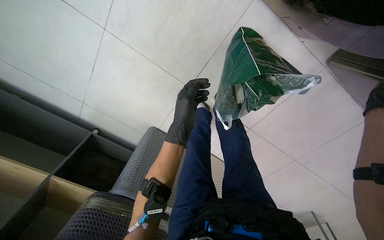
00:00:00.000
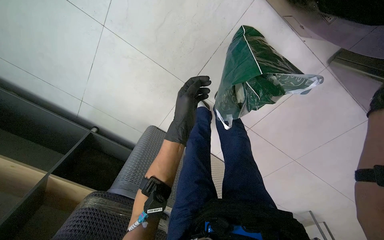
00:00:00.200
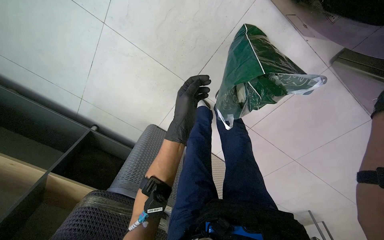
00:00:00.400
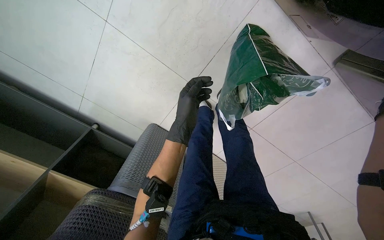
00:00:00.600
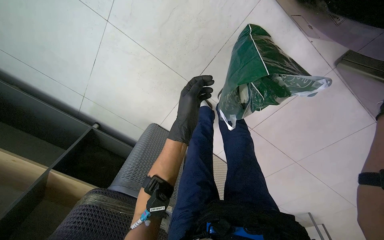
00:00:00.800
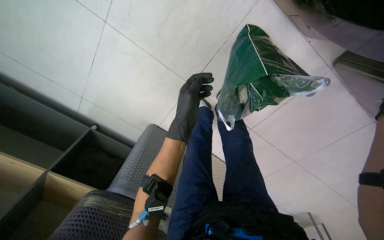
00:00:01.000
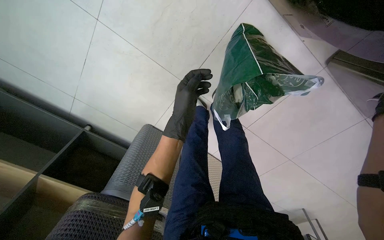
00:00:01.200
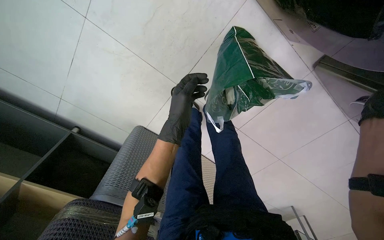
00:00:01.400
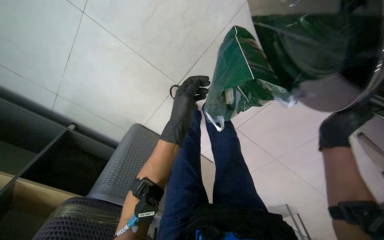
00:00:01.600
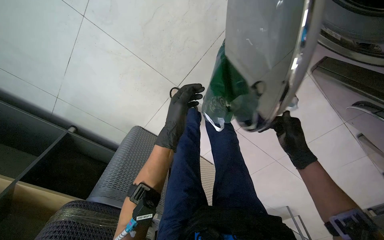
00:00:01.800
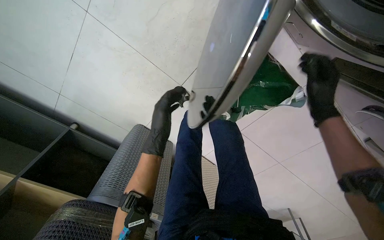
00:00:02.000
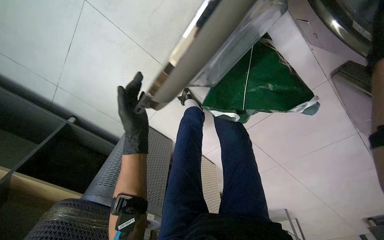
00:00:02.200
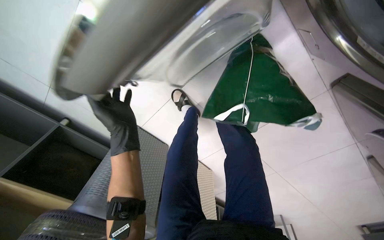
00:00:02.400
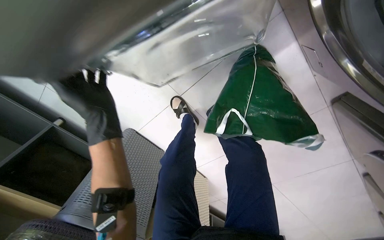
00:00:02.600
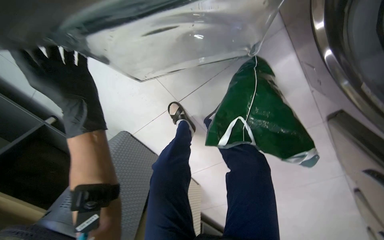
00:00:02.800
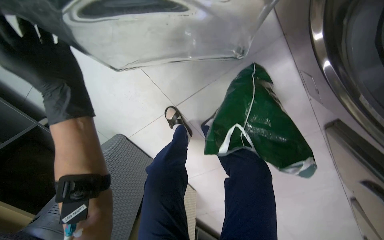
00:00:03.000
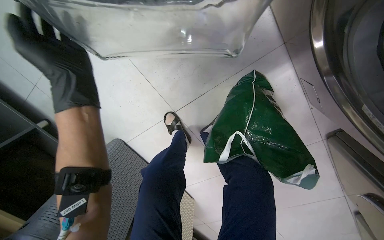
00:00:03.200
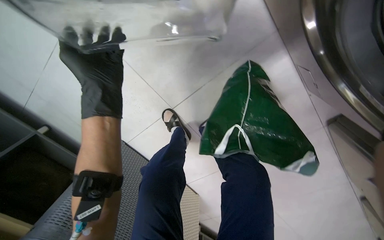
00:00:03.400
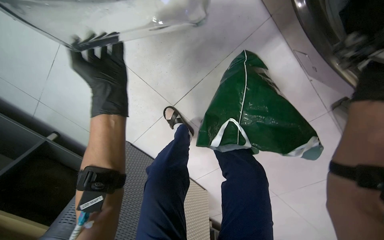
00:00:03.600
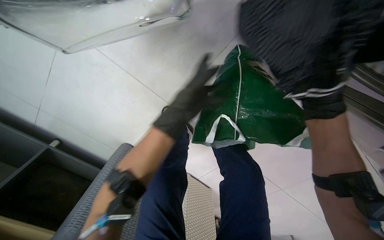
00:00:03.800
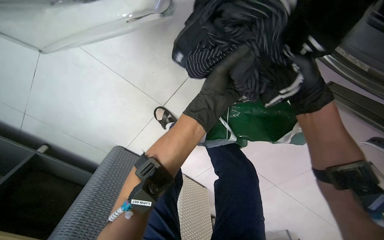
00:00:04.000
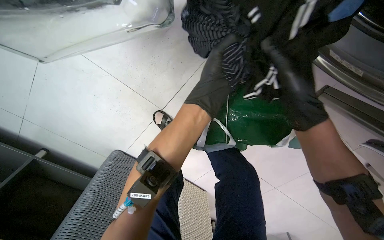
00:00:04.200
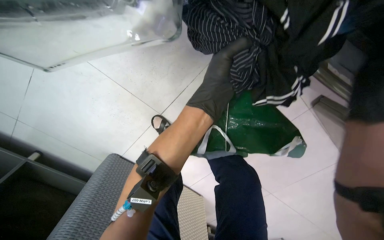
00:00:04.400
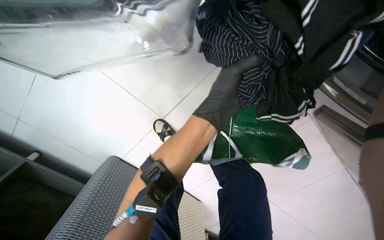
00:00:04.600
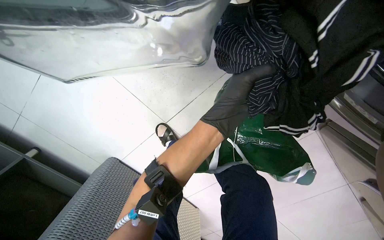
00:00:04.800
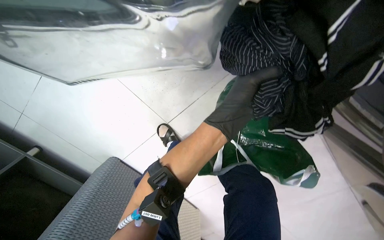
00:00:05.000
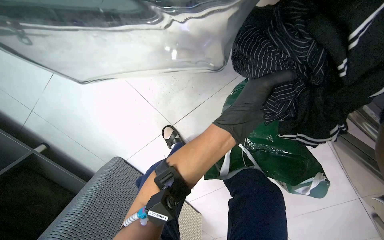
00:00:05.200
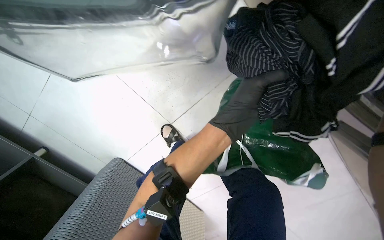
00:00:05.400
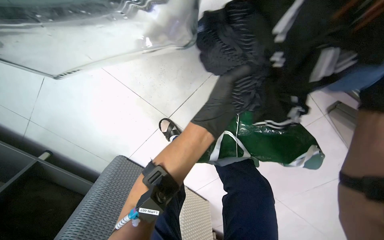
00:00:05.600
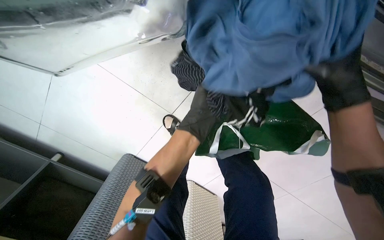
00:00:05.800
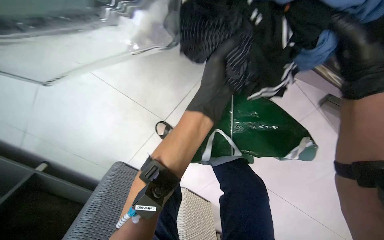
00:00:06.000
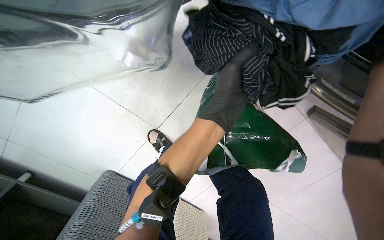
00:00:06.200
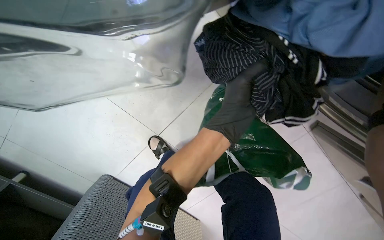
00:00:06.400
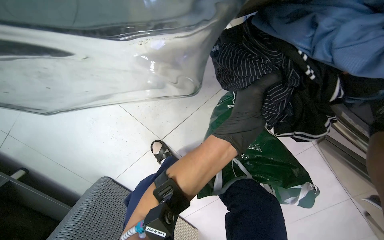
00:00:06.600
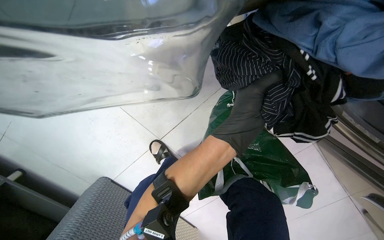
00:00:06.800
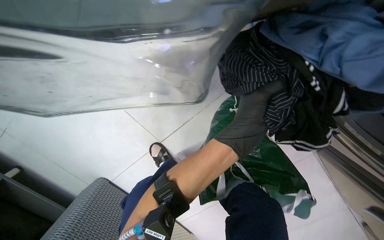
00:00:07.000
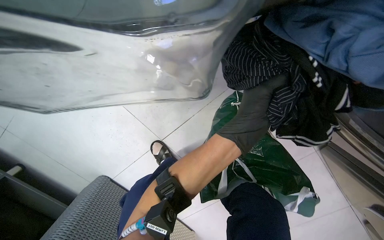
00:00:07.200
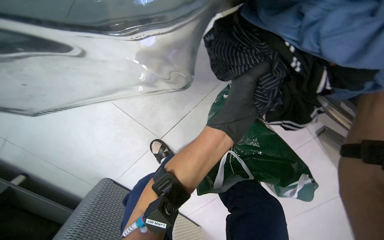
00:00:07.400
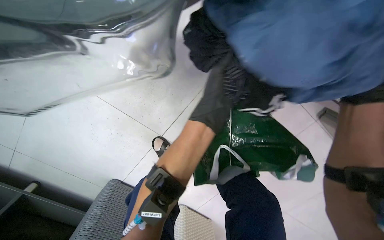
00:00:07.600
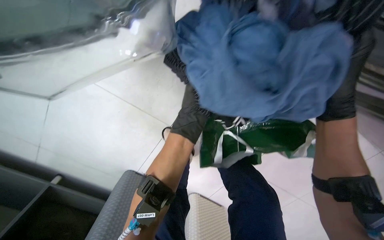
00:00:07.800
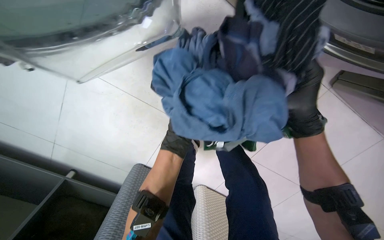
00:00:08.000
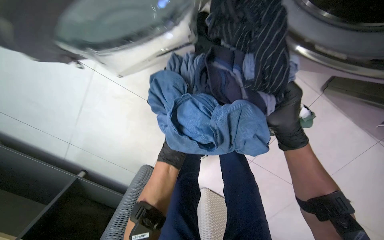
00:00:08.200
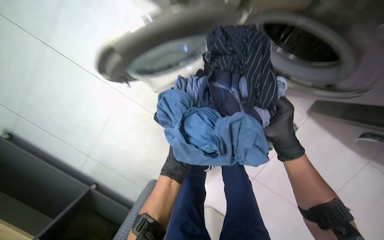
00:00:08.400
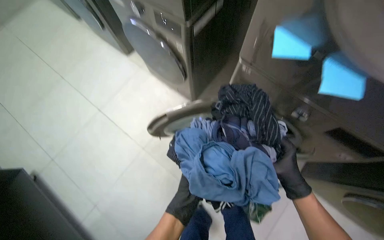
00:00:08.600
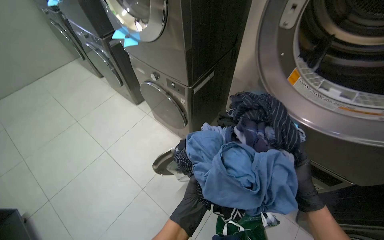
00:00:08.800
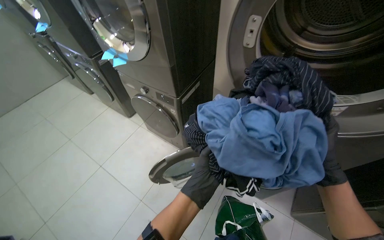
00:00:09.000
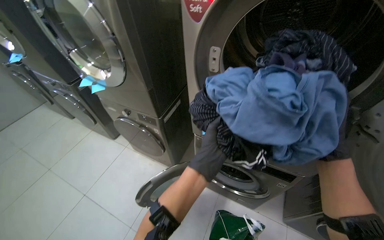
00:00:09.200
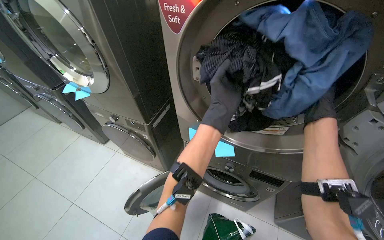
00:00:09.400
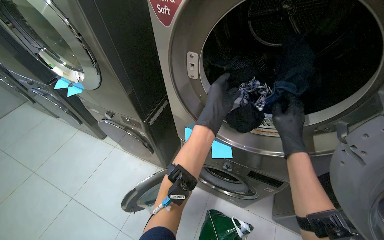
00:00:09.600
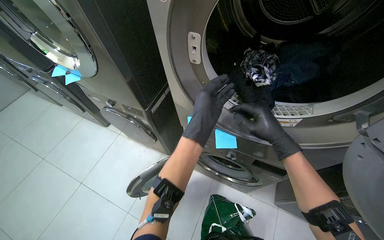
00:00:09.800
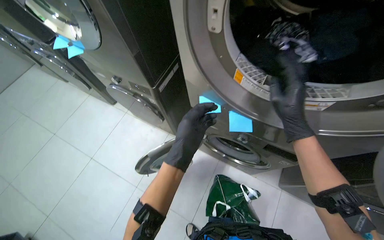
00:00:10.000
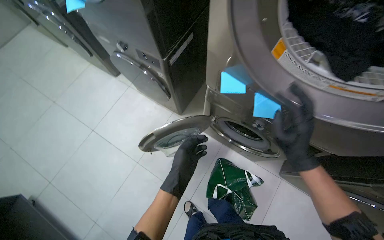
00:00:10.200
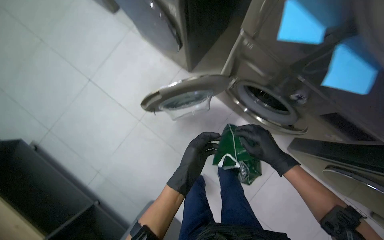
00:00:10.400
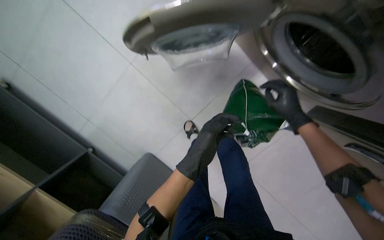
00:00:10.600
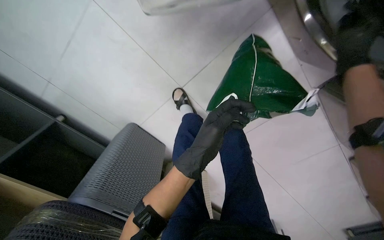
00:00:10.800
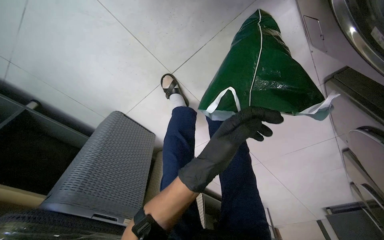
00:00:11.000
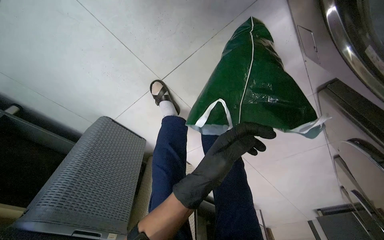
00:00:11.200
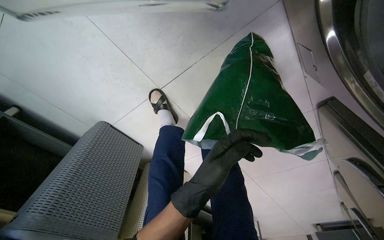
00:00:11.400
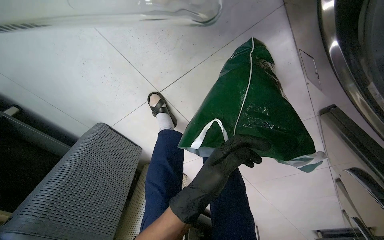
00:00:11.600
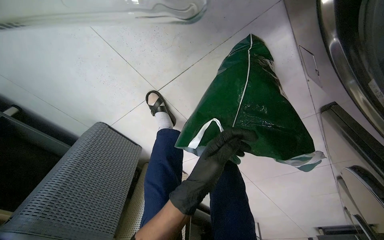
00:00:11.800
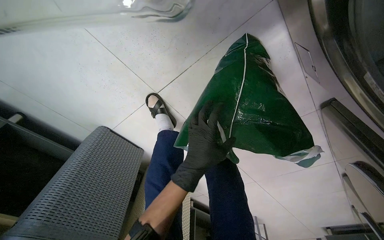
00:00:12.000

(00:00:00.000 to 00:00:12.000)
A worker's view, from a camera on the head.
Job: managing laundry.
The whole recording: Loading and unloading laundry. The worker transfers laundry between machines, then loads and unloads clothes from machines into a bag.
00:00:01.600 - 00:00:03.000: The left hand travels up the picture and to the left by about 25 cm.
00:00:03.000 - 00:00:04.400: The left hand is displaced to the right by about 35 cm.
00:00:07.600 - 00:00:09.000: The wearer moves some 50 cm. The wearer looks some 30 degrees further upward.
00:00:09.000 - 00:00:10.400: The wearer looks about 35 degrees further downward.
00:00:10.400 - 00:00:12.000: The head travels roughly 60 cm. The wearer looks approximately 40 degrees further downward.

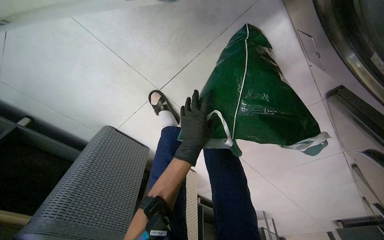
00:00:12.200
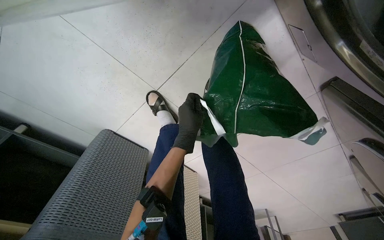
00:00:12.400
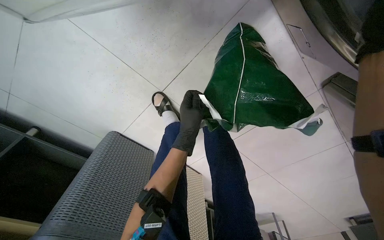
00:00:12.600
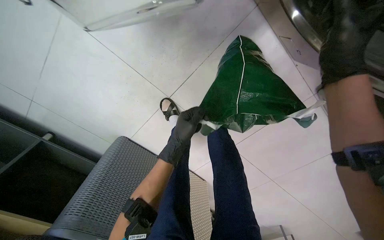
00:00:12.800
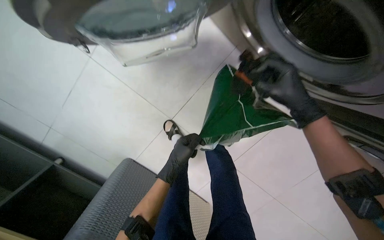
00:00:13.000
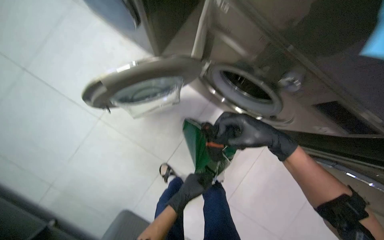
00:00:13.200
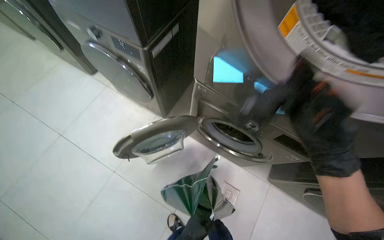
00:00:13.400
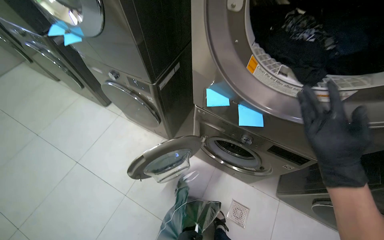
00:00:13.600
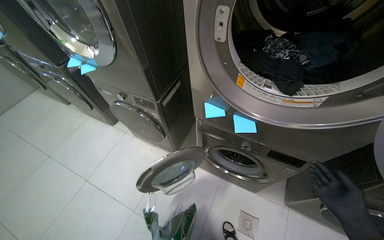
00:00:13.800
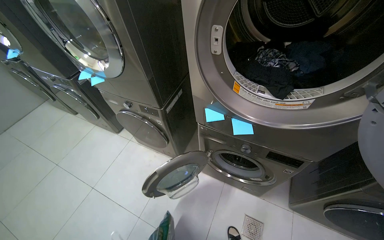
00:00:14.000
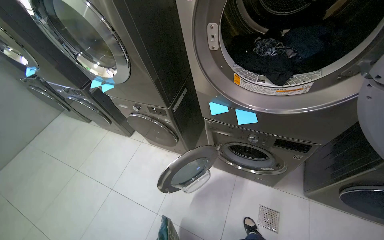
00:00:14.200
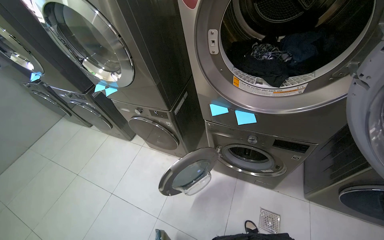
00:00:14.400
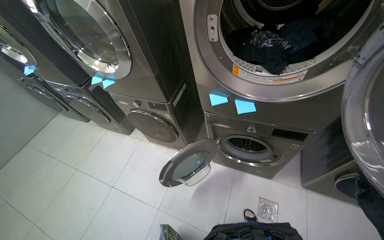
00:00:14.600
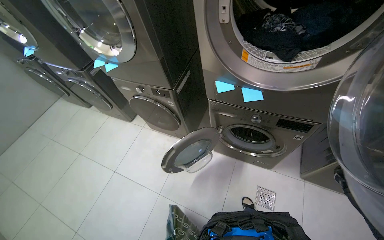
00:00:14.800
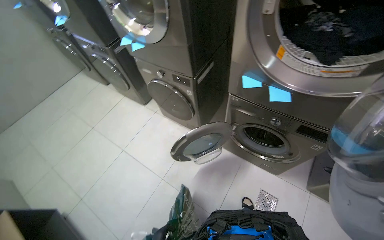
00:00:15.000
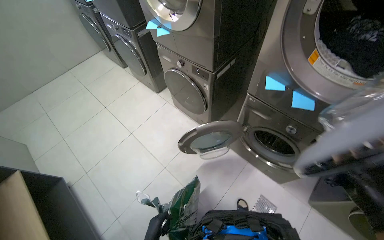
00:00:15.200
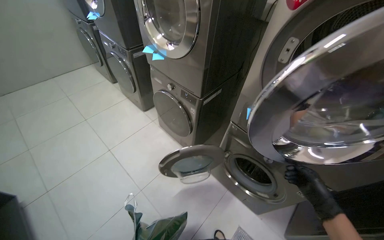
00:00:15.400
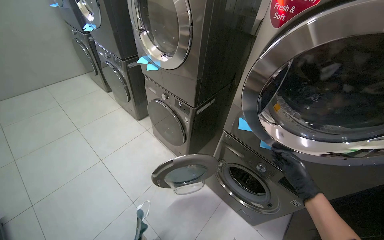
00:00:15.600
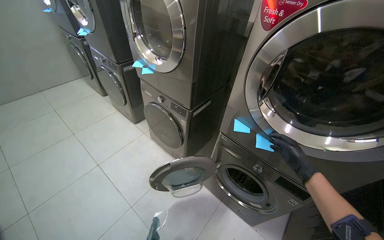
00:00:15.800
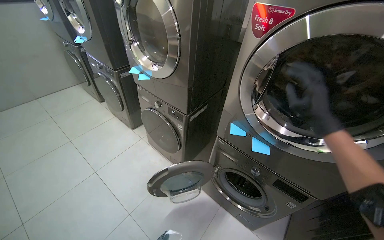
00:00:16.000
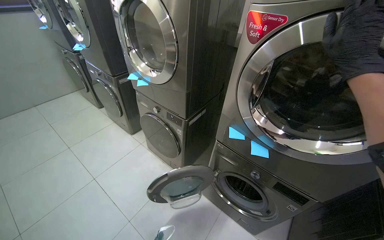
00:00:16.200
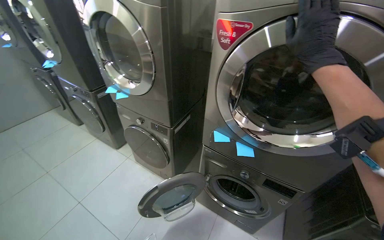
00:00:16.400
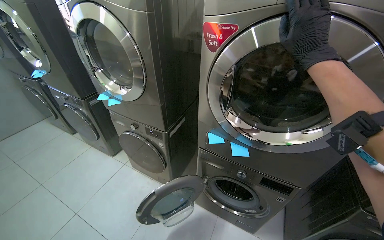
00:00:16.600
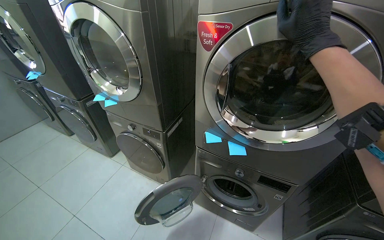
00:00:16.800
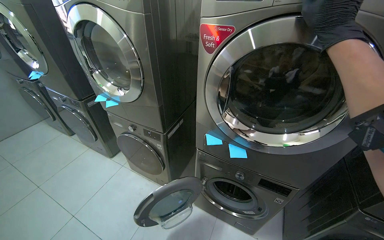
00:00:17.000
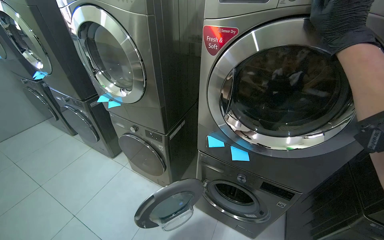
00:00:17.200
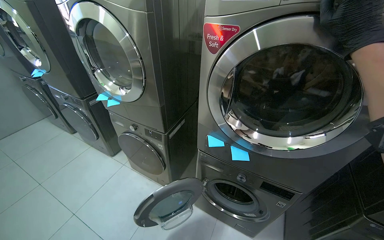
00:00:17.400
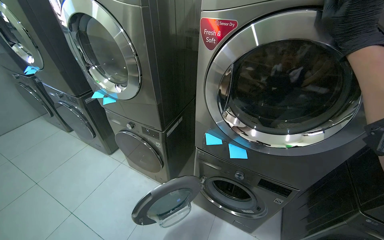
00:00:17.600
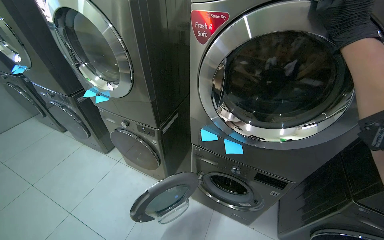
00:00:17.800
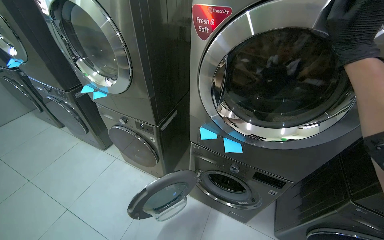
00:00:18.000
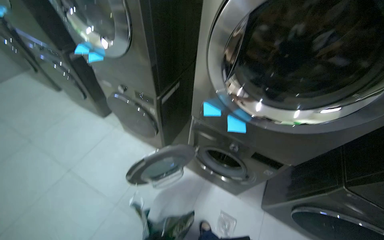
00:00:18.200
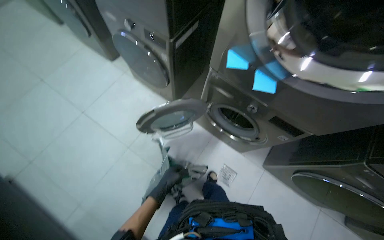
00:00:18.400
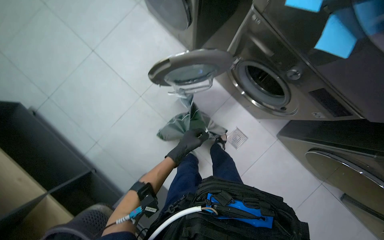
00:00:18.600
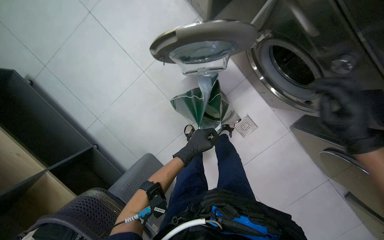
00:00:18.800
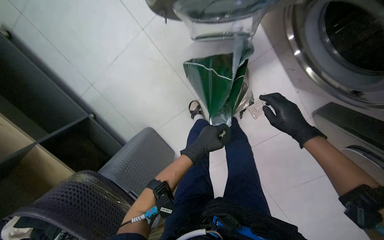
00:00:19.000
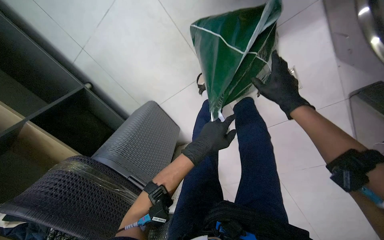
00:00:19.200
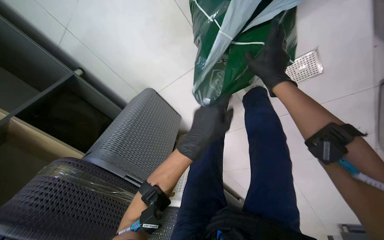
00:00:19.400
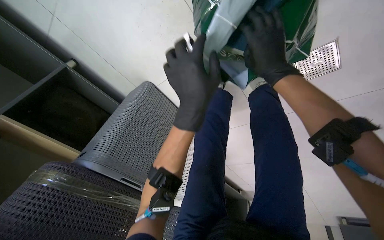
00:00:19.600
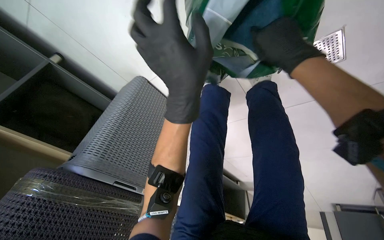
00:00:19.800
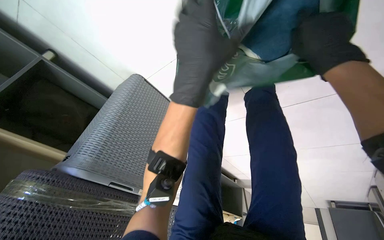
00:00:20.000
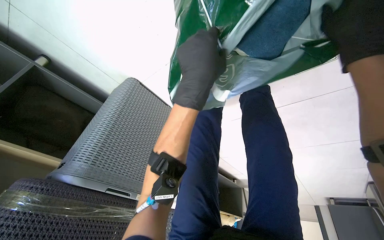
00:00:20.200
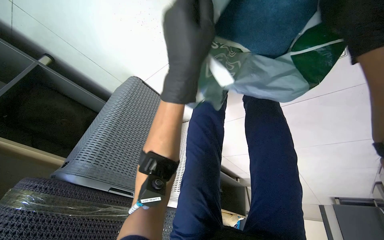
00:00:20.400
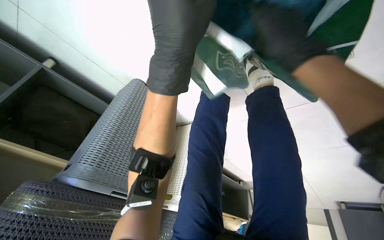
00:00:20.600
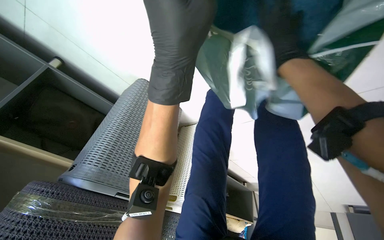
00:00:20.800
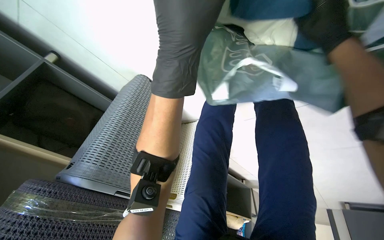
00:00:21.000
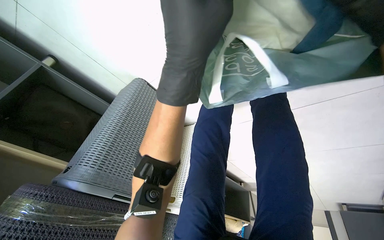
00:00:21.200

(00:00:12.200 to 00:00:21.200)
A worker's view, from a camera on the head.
Job: managing laundry.
The whole recording: Loading and unloading laundry. The worker transfers laundry between machines, then loads and unloads clothes from machines into a bag.
00:00:12.200 - 00:00:13.800: The wearer moves roughly 90 cm. The view tips upward by approximately 75 degrees. The scene turns approximately 25 degrees counterclockwise in the picture.
00:00:15.200 - 00:00:16.600: The view pans to the right by approximately 15 degrees. The view tips upward by approximately 20 degrees.
00:00:16.600 - 00:00:18.200: The view tips downward by some 15 degrees.
00:00:18.200 - 00:00:19.800: The camera travels some 60 cm. The head turns to the left by about 25 degrees. The wearer looks about 70 degrees further downward.
